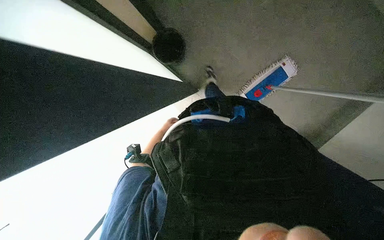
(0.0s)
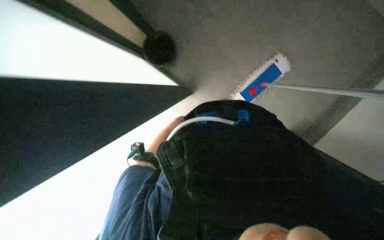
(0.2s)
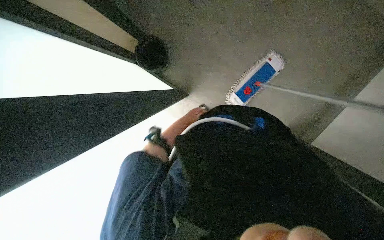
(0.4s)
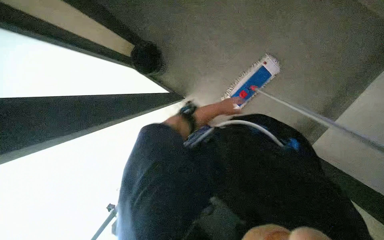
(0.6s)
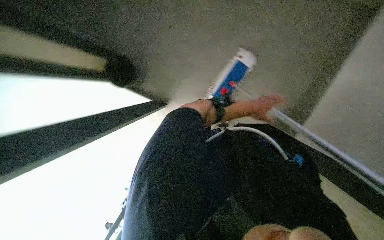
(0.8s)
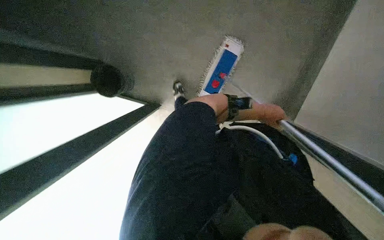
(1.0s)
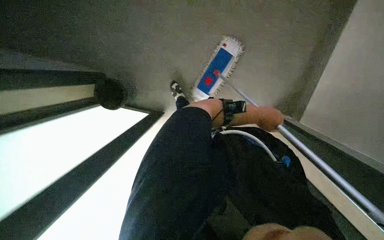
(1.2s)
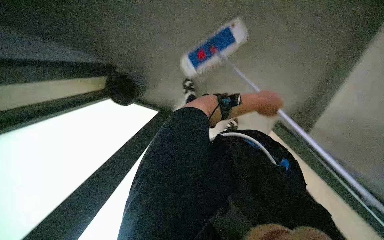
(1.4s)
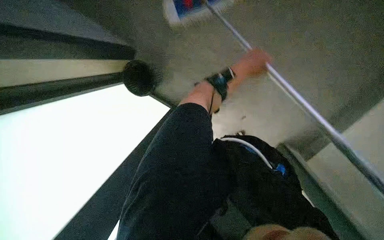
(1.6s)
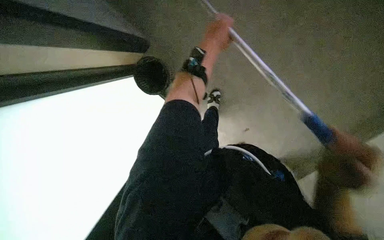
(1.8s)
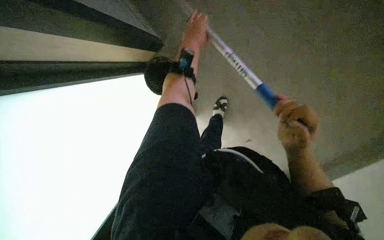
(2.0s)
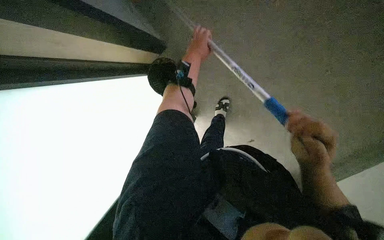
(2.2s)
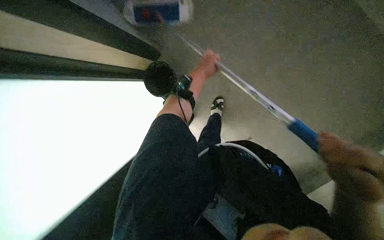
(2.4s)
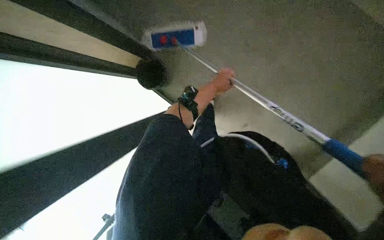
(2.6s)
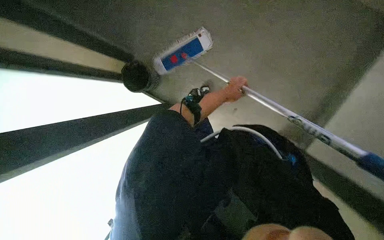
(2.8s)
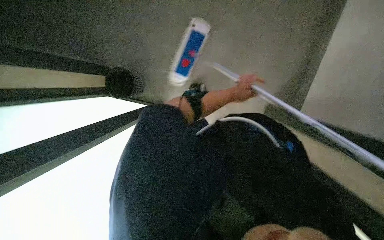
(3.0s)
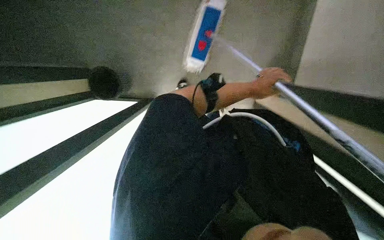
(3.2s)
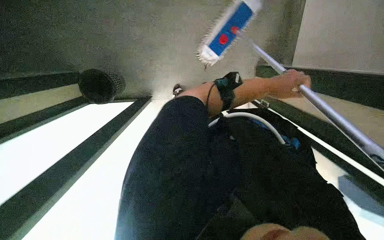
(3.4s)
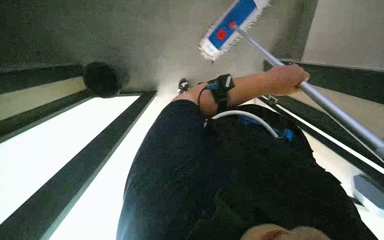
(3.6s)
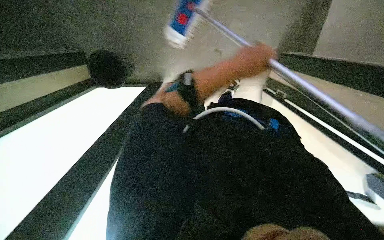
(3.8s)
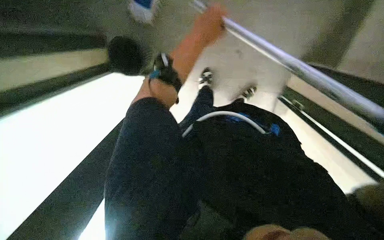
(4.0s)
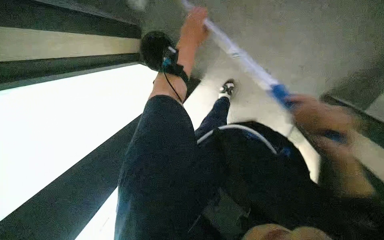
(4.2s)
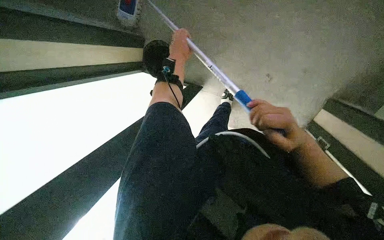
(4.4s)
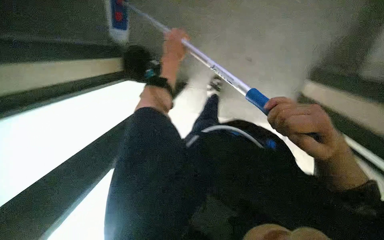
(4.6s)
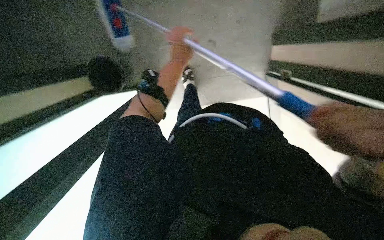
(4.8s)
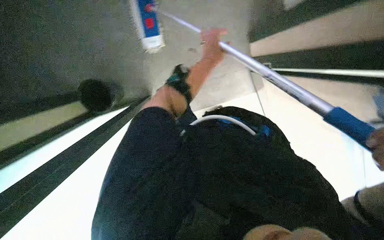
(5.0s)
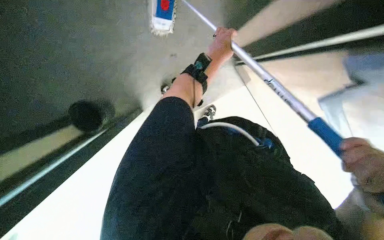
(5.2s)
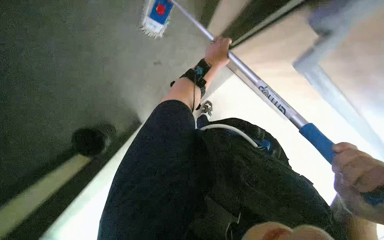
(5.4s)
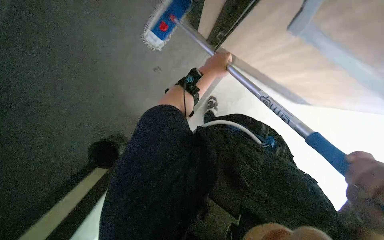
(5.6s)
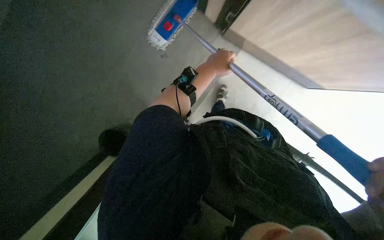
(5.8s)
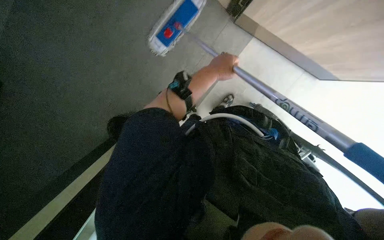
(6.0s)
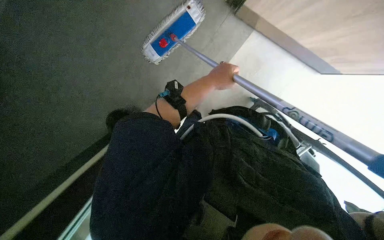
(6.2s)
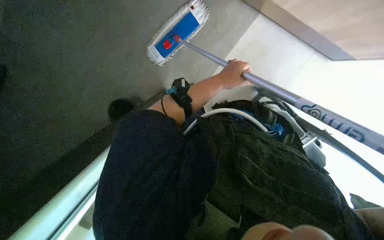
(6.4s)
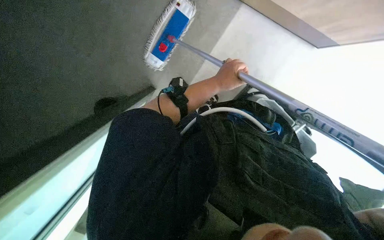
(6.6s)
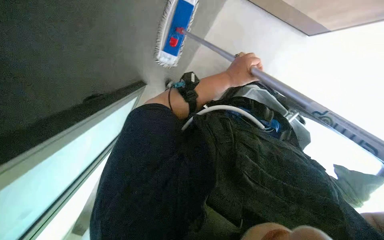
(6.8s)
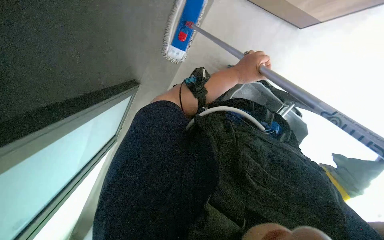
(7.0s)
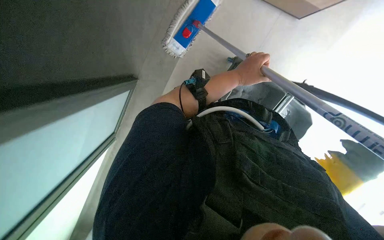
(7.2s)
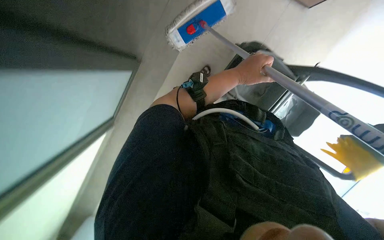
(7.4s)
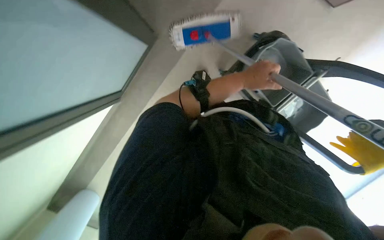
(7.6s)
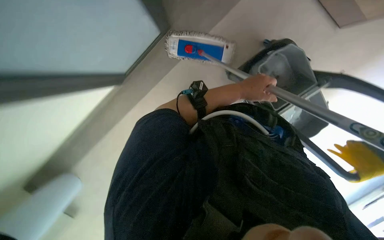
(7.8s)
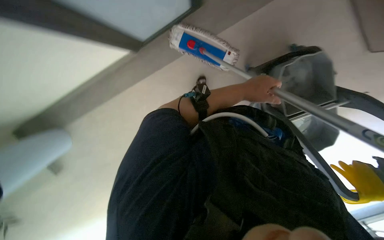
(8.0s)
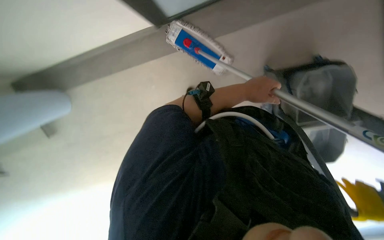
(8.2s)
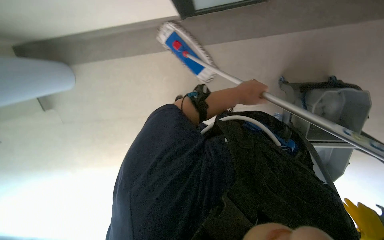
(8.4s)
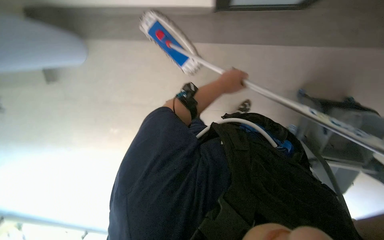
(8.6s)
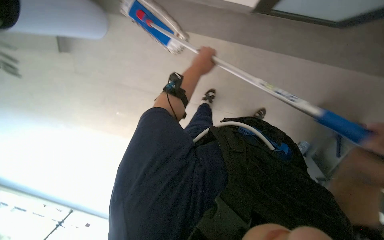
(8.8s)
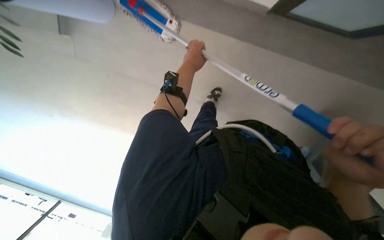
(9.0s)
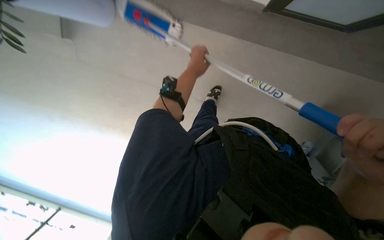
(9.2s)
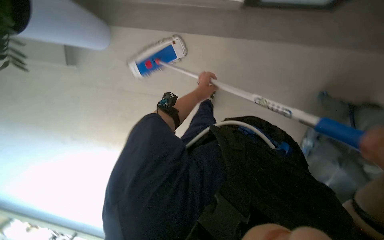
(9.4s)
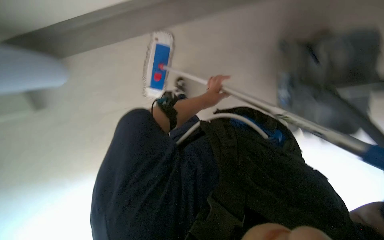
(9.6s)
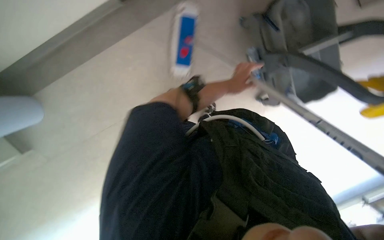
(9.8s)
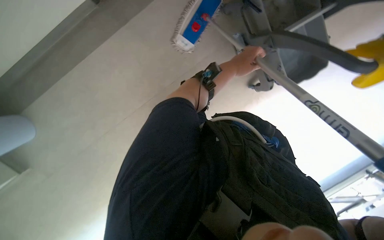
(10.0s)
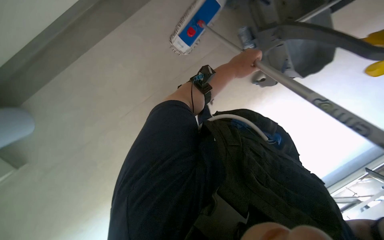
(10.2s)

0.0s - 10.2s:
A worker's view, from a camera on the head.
Job: mopping floor.
The whole recording: Mopping office hallway floor. The worker mops the floor in the office hallway.
1.4s - 3.0s: The view pans to the left by approximately 20 degrees.
5.8s - 7.2s: The left hand shifts approximately 10 cm to the right.
7.2s - 8.8s: The left hand goes roughly 10 cm to the left.

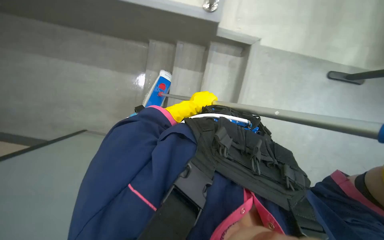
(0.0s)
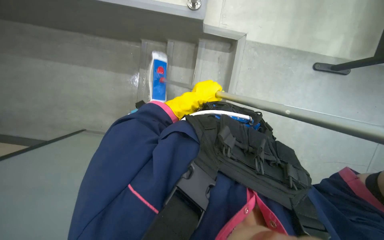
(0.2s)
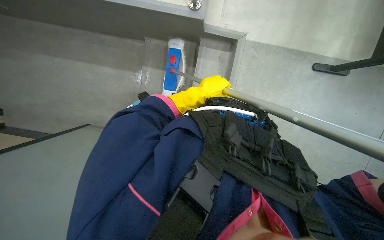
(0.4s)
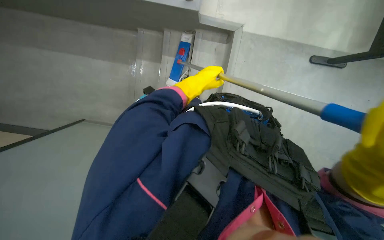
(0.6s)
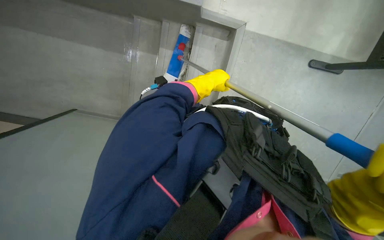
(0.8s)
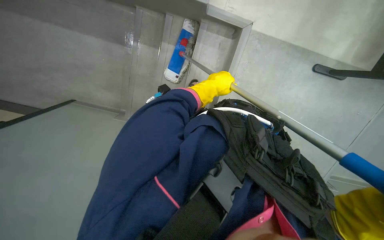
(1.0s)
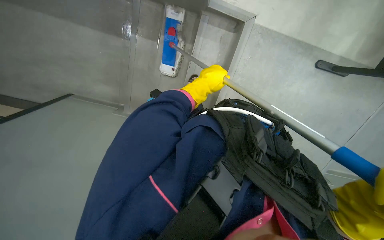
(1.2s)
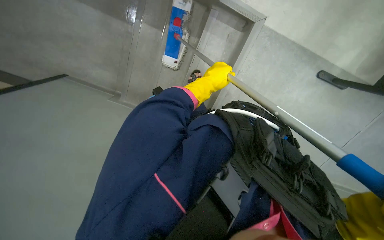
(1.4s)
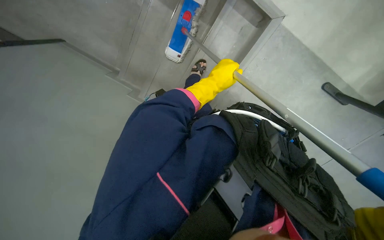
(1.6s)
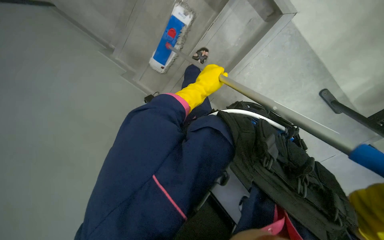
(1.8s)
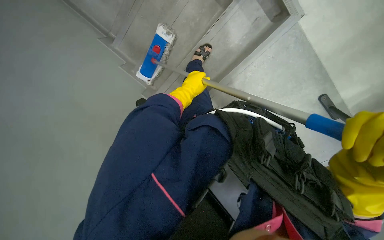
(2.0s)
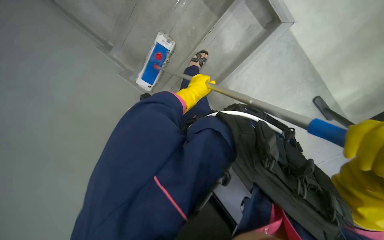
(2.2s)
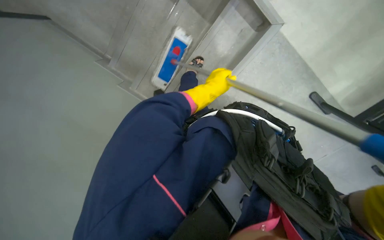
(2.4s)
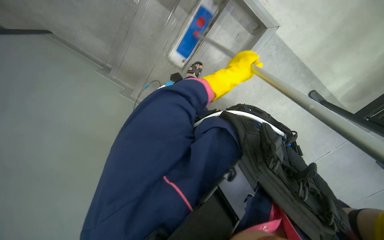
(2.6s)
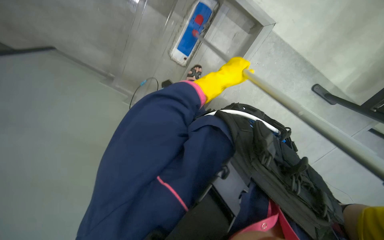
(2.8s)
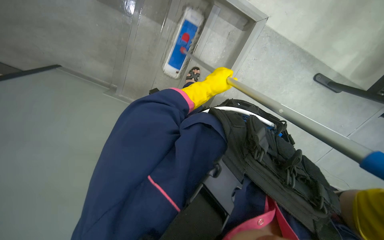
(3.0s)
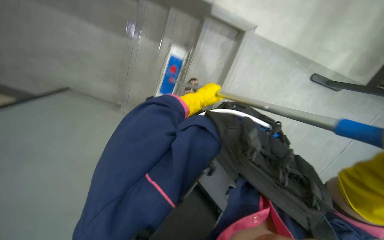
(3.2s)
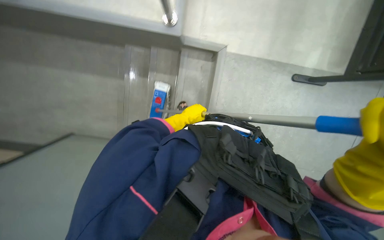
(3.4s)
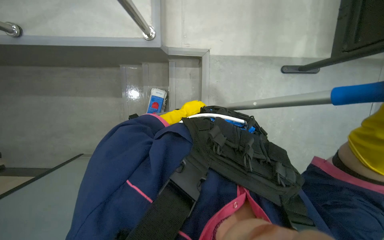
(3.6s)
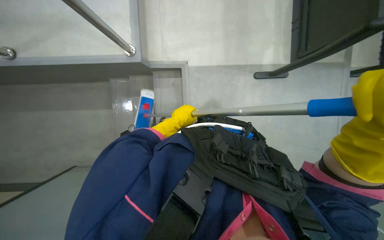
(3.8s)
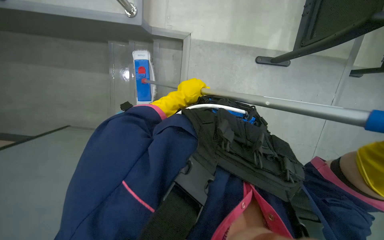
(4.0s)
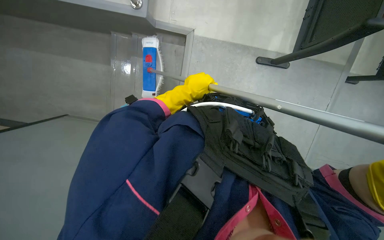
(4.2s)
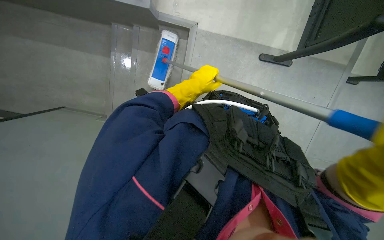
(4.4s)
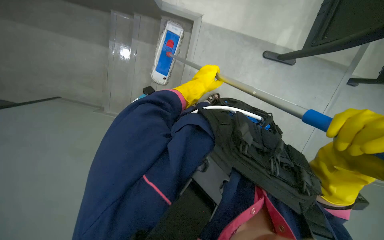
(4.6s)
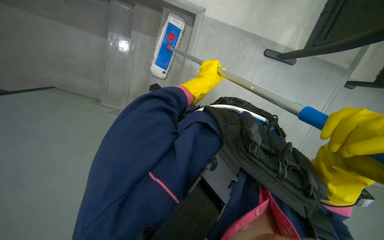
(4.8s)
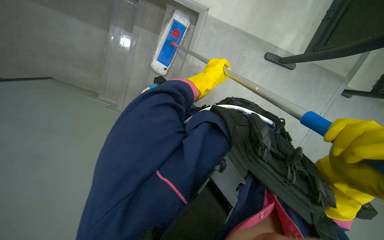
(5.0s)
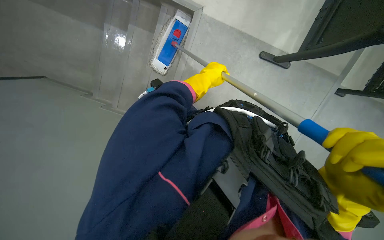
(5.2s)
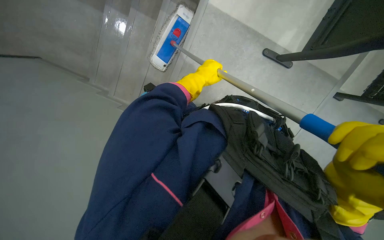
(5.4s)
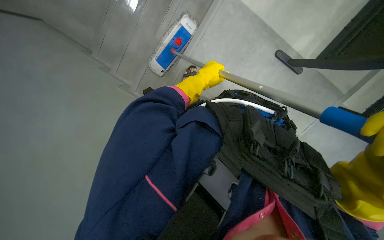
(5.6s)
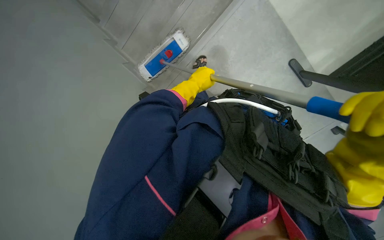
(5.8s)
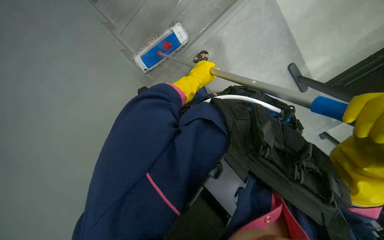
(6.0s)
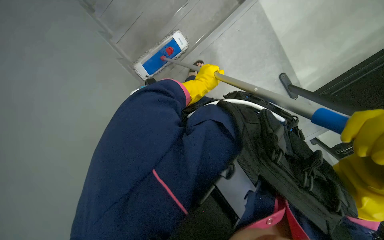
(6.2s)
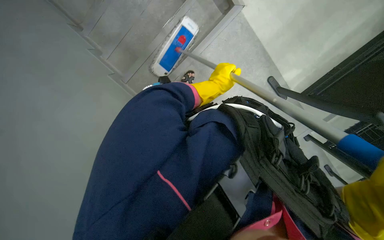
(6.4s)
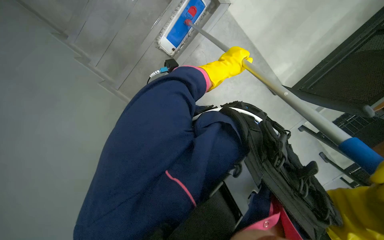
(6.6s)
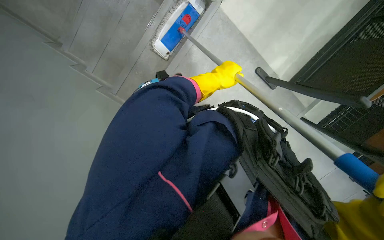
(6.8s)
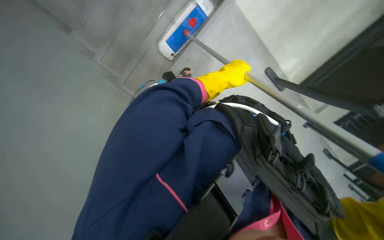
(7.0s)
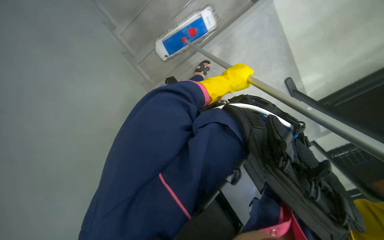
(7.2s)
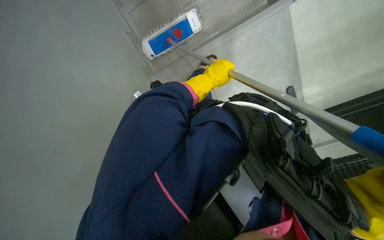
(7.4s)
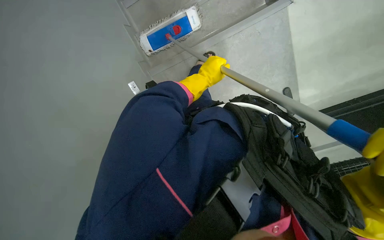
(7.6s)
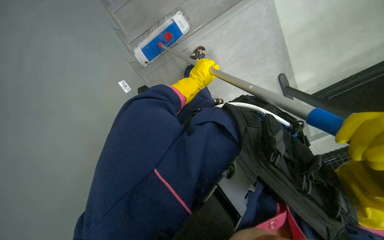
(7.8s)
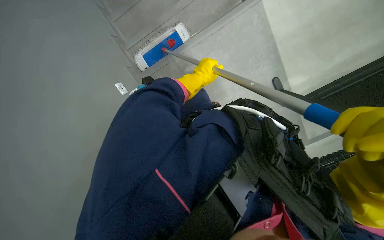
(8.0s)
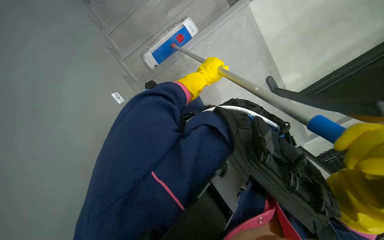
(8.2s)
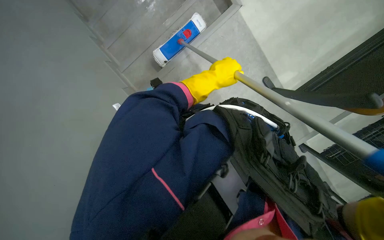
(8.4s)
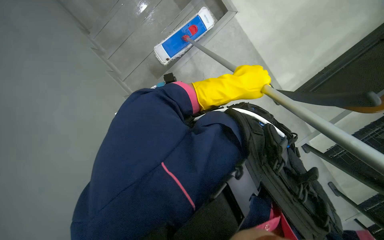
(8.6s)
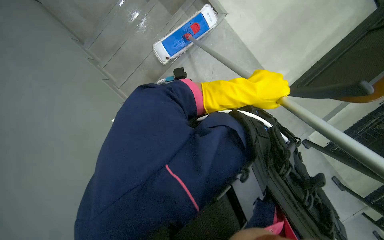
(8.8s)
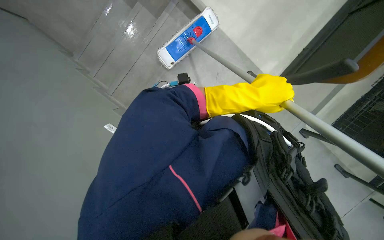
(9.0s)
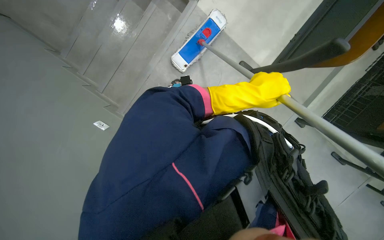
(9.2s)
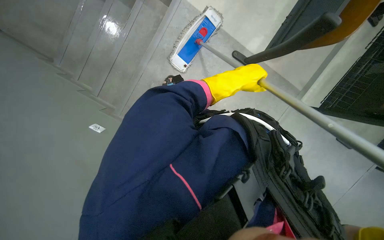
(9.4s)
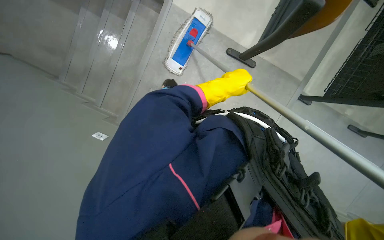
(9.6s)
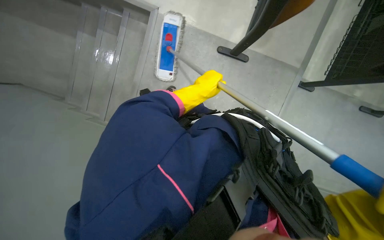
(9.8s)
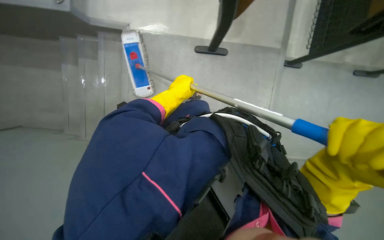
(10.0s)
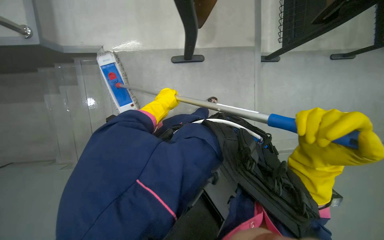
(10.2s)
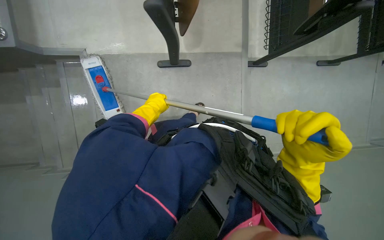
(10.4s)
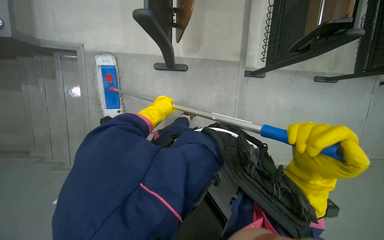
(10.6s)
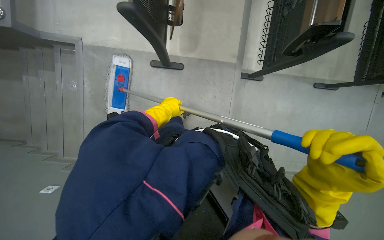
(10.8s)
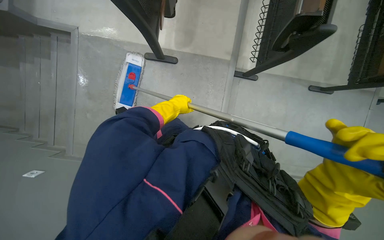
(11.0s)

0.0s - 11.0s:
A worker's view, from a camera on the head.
Job: mopping floor.
The whole recording: Mopping classroom floor. The worker mops the classroom floor, moving around chairs and tables and washes cloth.
0.0s - 1.6s: The view tilts about 15 degrees downward.
1.6s - 3.2s: The left hand goes left and right, roughly 15 cm each way, reversing 2 times.
7.8s - 9.4s: The scene turns some 30 degrees counterclockwise in the picture. The left hand goes about 35 cm to the right and nearer to the camera.
9.4s - 11.0s: The head travels to the right, about 50 cm.
